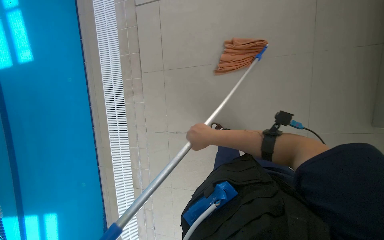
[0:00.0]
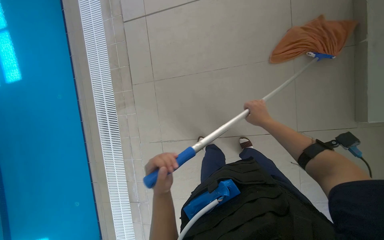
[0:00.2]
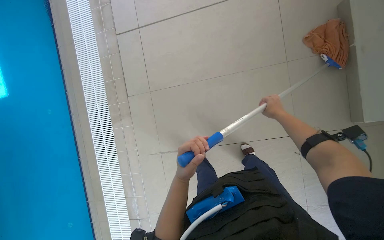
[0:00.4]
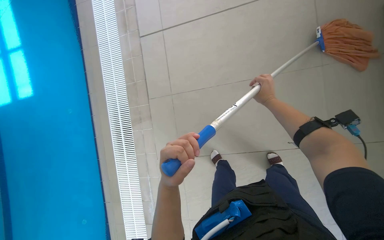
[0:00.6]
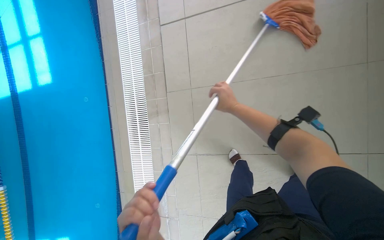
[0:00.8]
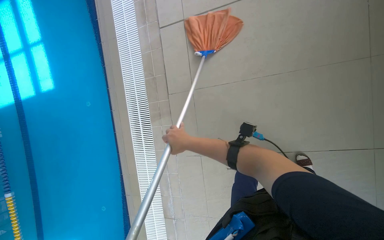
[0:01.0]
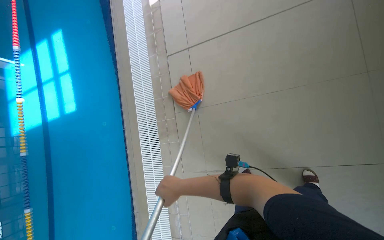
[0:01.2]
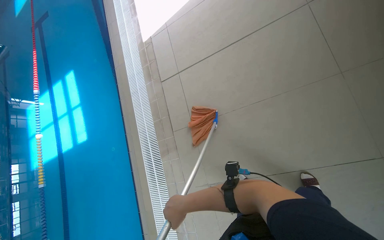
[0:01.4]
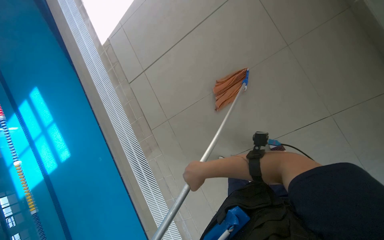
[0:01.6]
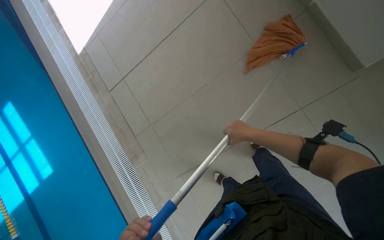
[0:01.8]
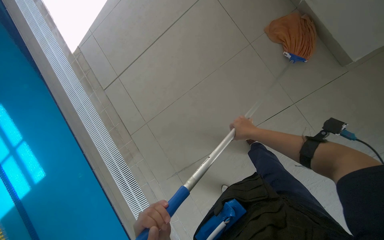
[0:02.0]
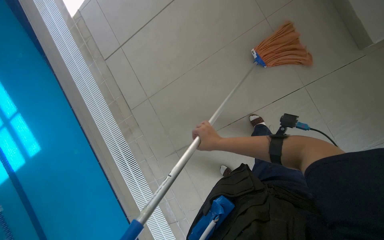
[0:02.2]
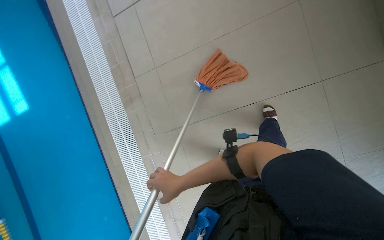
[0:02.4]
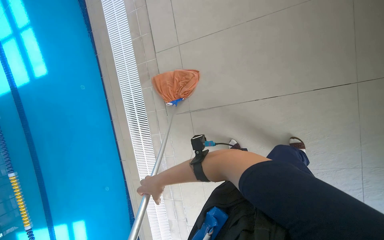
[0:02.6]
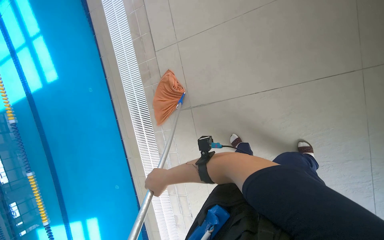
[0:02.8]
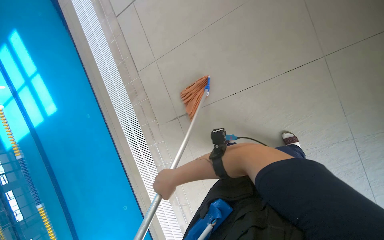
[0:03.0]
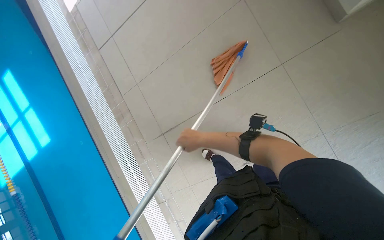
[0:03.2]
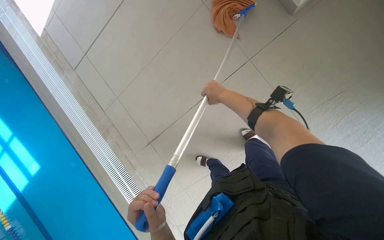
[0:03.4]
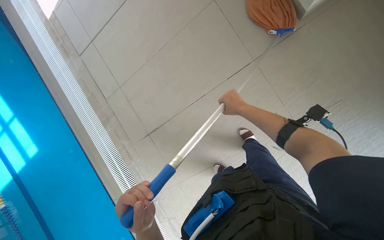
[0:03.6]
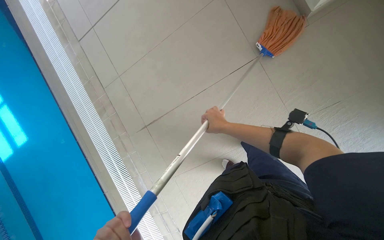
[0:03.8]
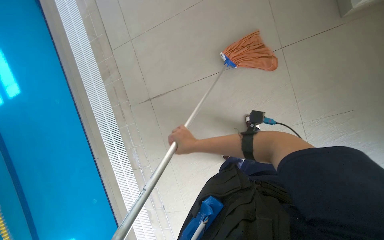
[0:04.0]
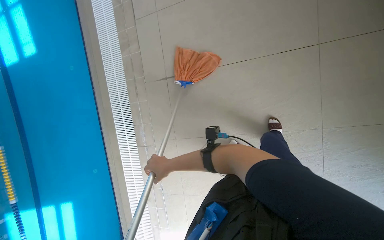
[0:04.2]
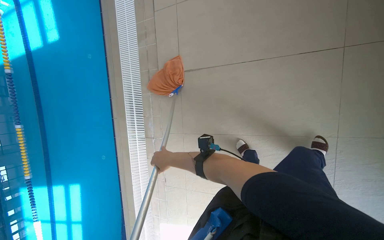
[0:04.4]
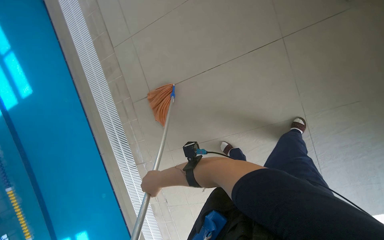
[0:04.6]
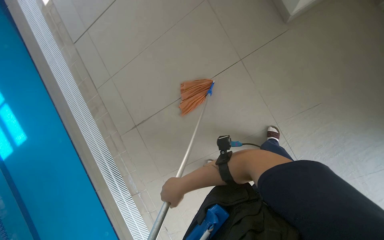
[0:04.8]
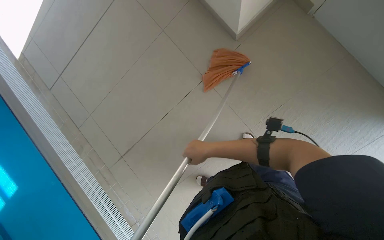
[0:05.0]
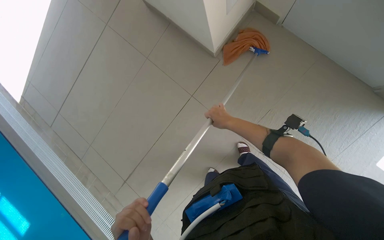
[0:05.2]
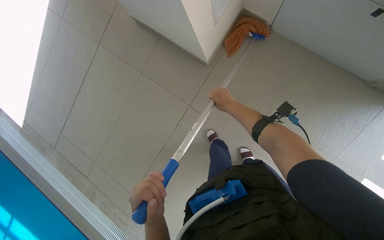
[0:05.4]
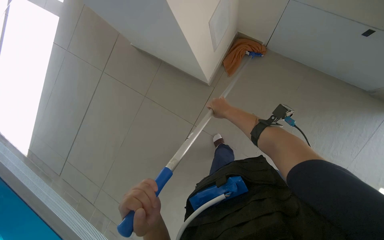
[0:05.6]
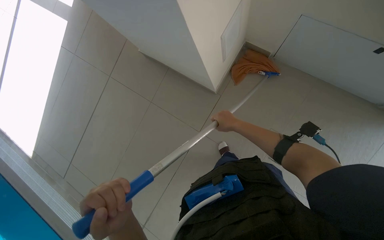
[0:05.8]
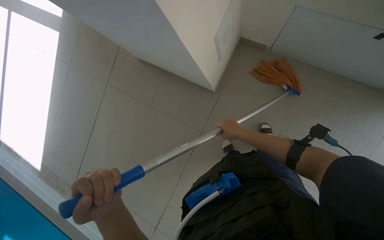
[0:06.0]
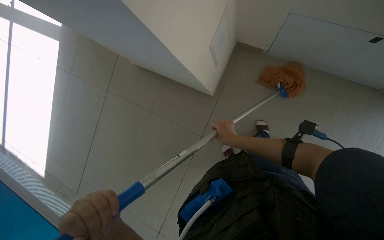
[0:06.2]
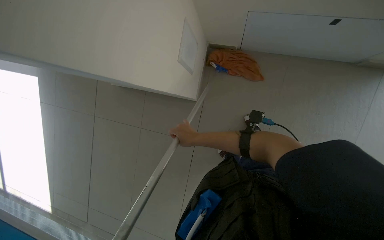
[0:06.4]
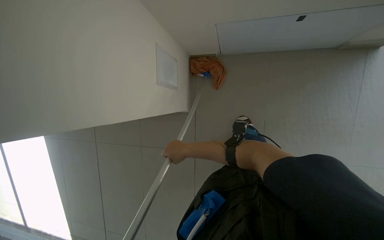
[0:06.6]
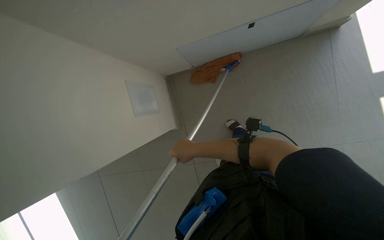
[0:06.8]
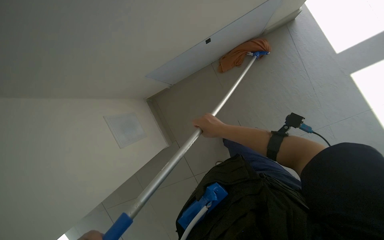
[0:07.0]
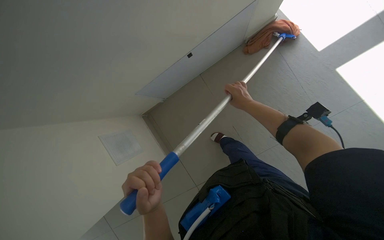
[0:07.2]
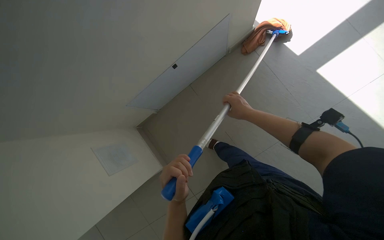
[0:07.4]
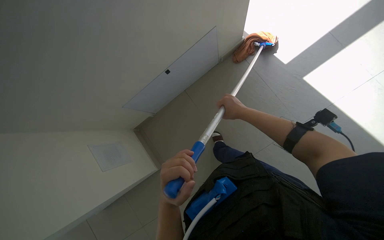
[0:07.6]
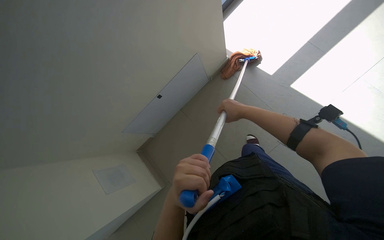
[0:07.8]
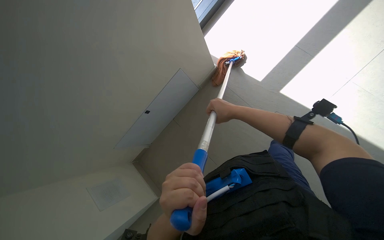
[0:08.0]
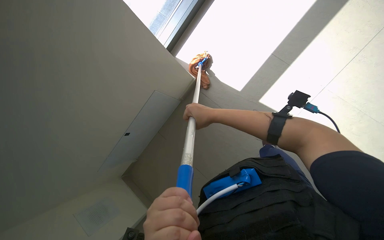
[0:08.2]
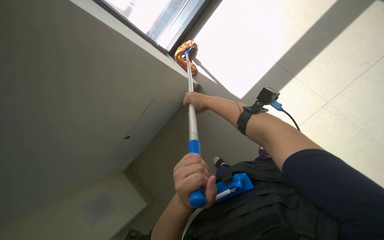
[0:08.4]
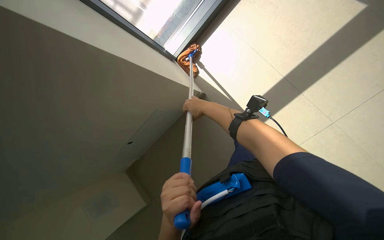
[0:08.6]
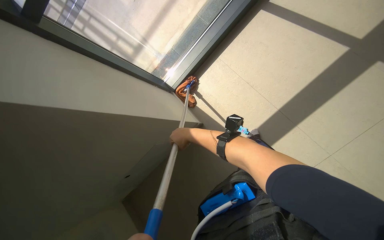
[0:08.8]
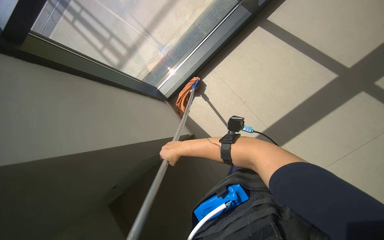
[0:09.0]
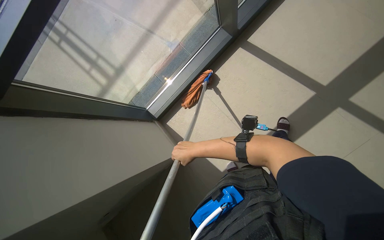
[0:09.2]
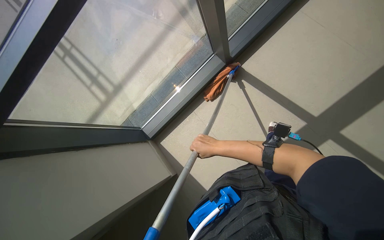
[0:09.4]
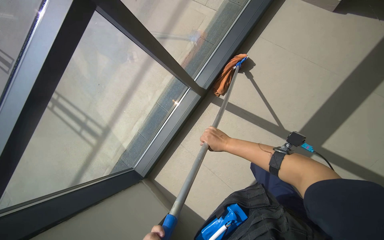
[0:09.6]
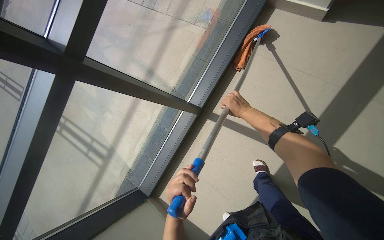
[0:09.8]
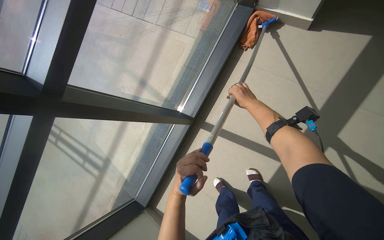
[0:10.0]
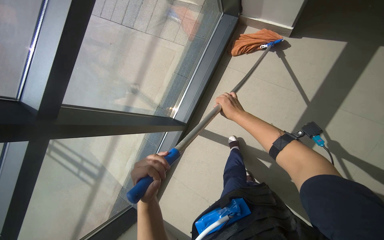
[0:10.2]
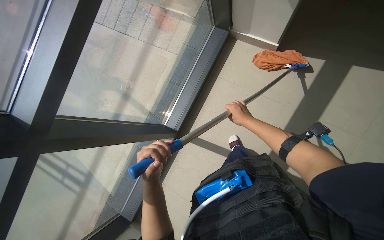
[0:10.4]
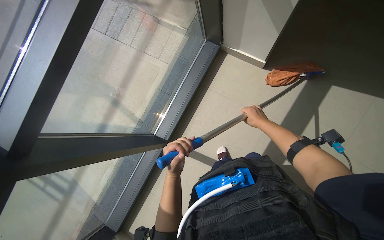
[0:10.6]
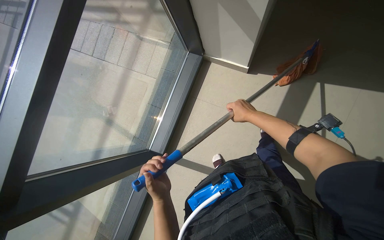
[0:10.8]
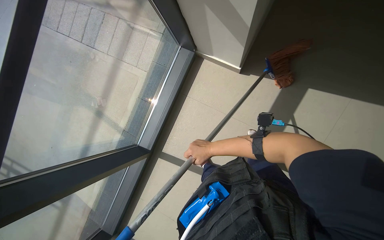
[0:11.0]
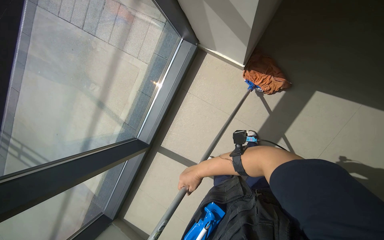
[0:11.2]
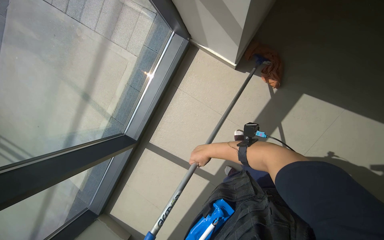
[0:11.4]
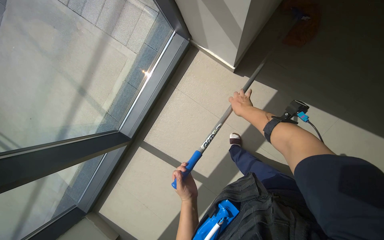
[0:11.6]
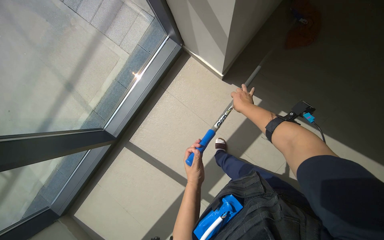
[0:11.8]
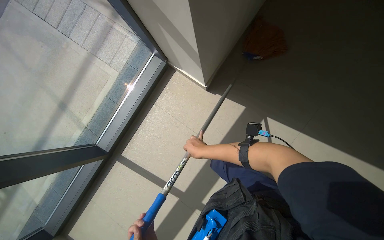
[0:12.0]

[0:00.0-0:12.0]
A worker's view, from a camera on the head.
Job: mopping floor.
The whole recording: Mopping pool deck. The worker mops the tiled floor and corners around the pool.
0:00.0 to 0:01.6: The scene turns about 25 degrees counterclockwise in the picture. The right hand moves left and right over some 35 cm, changing direction 2 times.
0:04.4 to 0:06.0: The right hand moves up the picture, to the right and nearer to the camera, roughly 30 cm.
0:06.0 to 0:07.6: The scene rotates counterclockwise by about 25 degrees. The right hand reaches roughly 15 cm to the left, then returns.
0:07.6 to 0:09.0: The view tilts about 25 degrees upward. The right hand shifts some 35 cm to the left and down the picture.
0:10.4 to 0:12.0: The camera is carried roughly 60 cm.

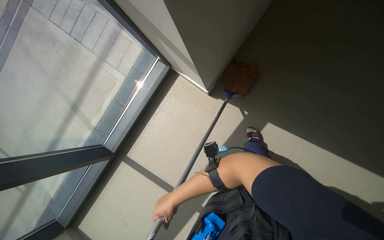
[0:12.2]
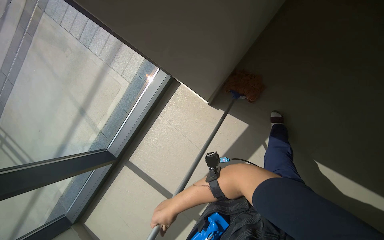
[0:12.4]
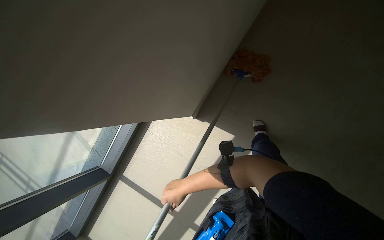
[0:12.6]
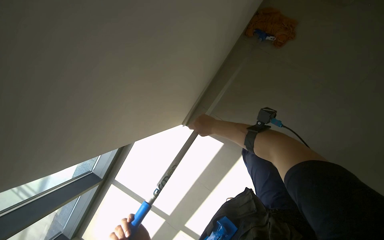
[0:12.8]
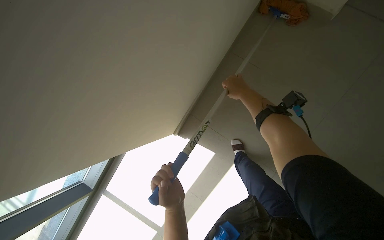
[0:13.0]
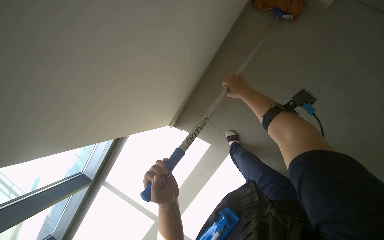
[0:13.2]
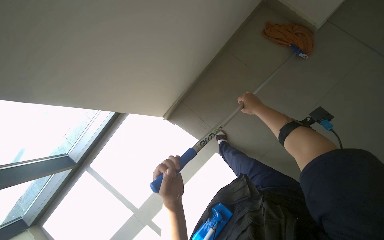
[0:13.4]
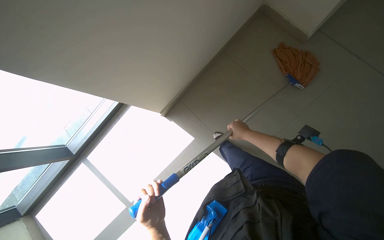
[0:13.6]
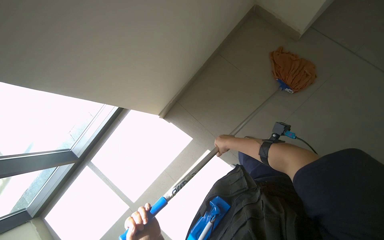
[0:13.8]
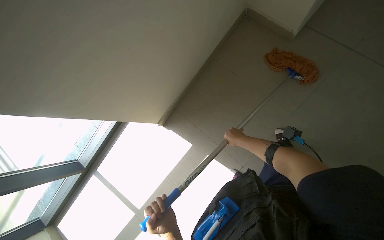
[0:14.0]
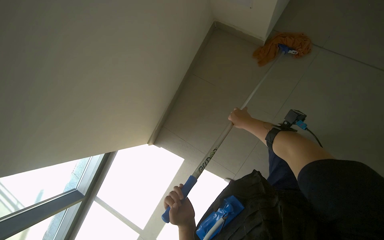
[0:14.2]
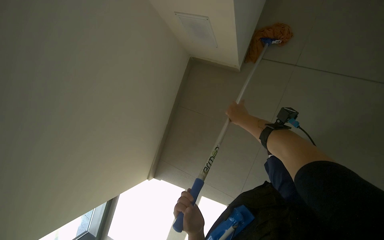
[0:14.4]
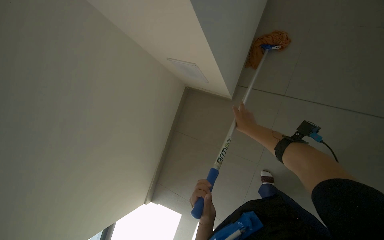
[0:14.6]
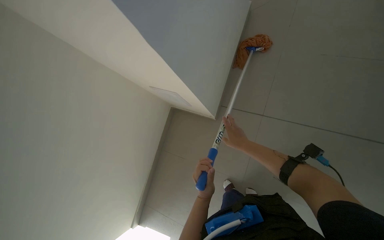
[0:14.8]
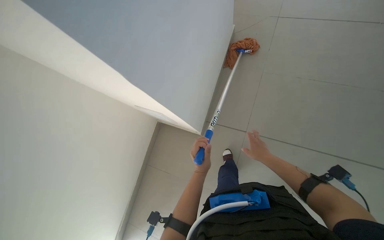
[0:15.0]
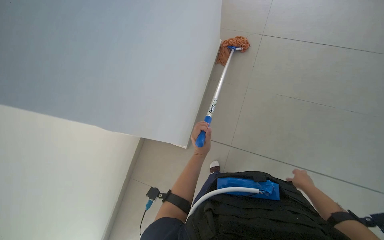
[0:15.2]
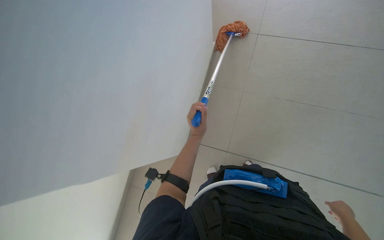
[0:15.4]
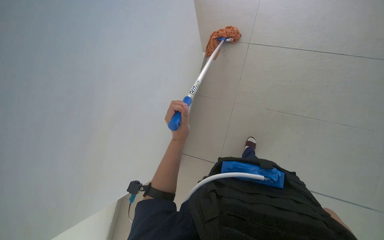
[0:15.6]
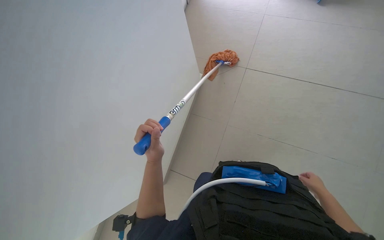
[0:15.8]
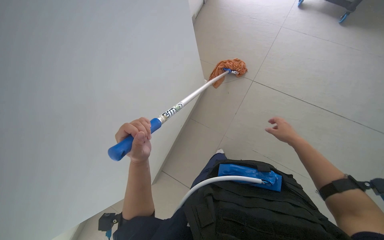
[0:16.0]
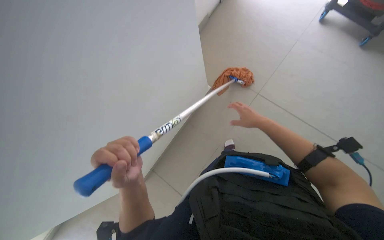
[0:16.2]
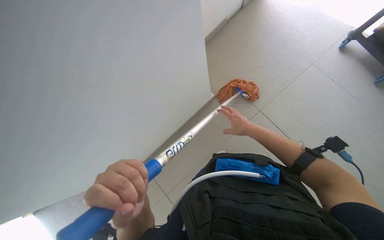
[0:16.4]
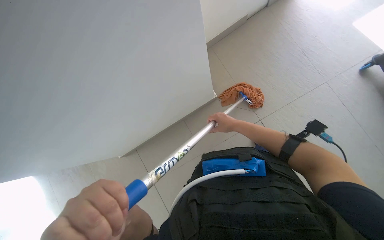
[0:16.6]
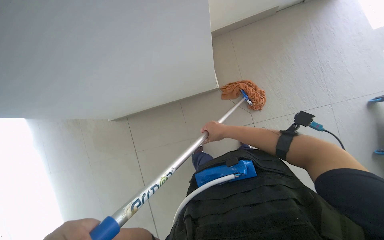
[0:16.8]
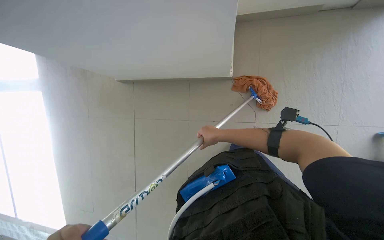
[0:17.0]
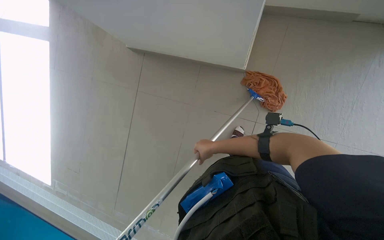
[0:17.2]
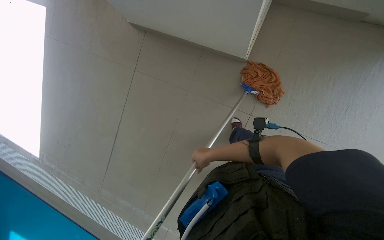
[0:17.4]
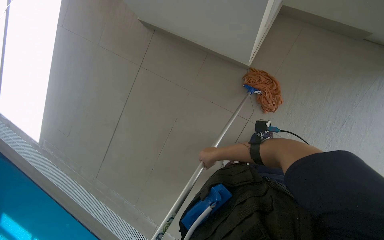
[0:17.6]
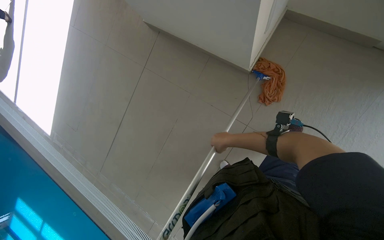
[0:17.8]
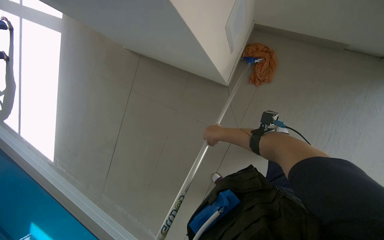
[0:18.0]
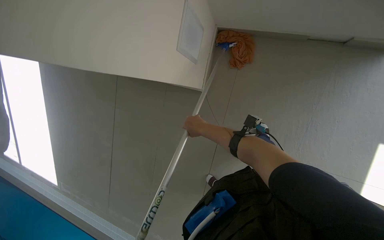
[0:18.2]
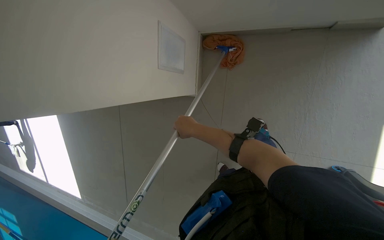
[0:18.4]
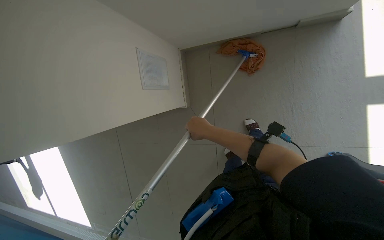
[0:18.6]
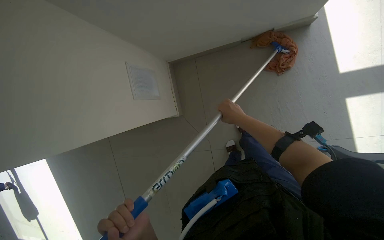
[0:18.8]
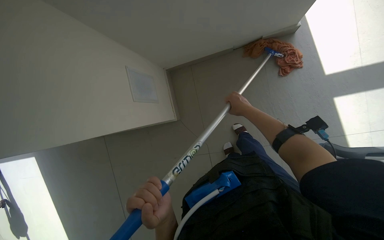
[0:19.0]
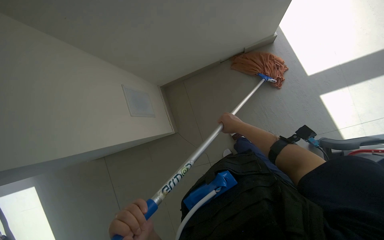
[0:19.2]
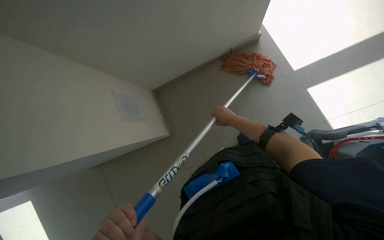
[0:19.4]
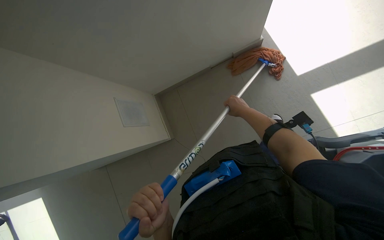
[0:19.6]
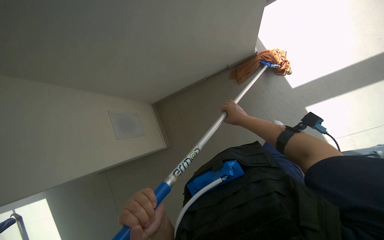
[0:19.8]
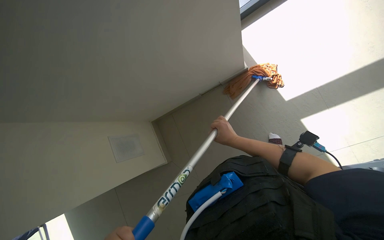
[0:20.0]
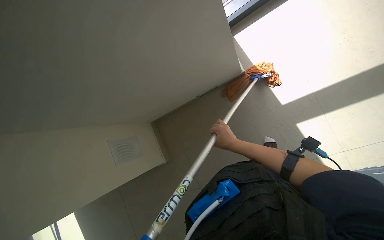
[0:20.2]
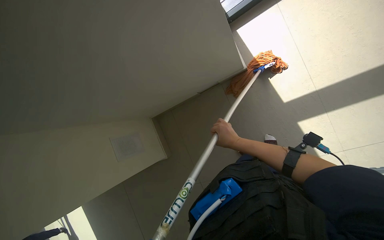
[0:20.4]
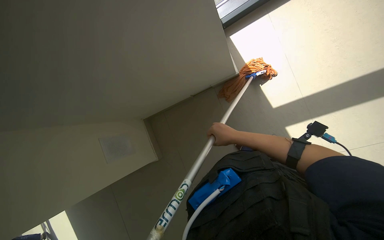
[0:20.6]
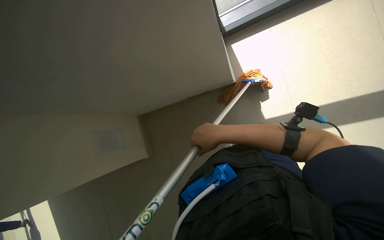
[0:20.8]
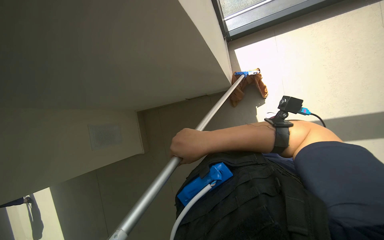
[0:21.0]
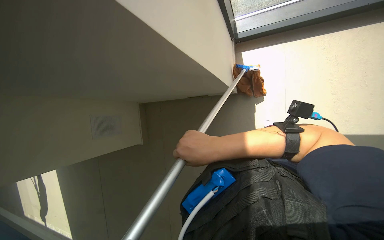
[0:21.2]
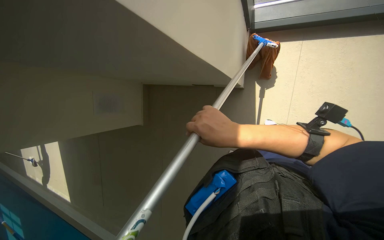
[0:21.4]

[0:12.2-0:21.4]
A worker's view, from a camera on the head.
Job: mopping floor.
The whole recording: Mopping pool deck. The worker mops the tiled floor and corners around the pool.
0:16.8 to 0:18.4: The view tilts about 20 degrees downward. Everything in view rotates approximately 30 degrees clockwise.
0:18.4 to 0:19.8: The wearer looks roughly 15 degrees further upward. The scene turns some 25 degrees counterclockwise in the picture. The right hand shifts some 35 cm to the right.
